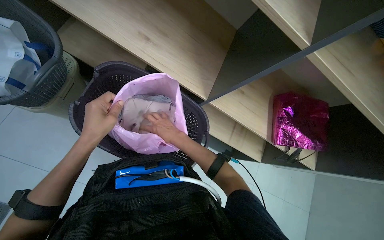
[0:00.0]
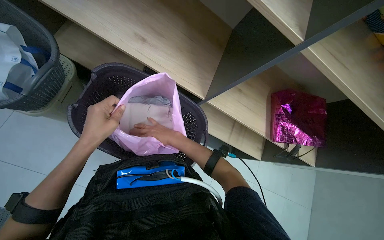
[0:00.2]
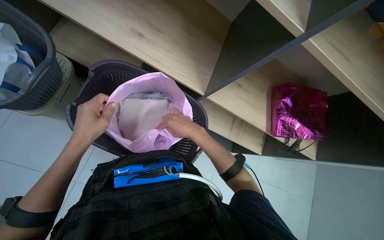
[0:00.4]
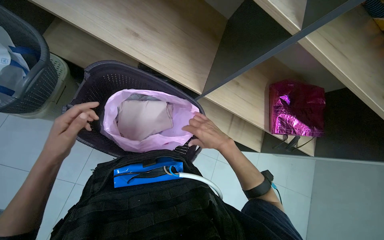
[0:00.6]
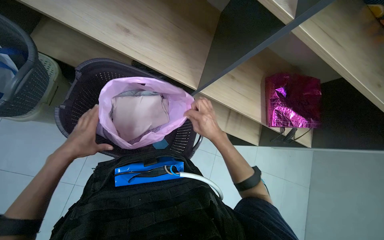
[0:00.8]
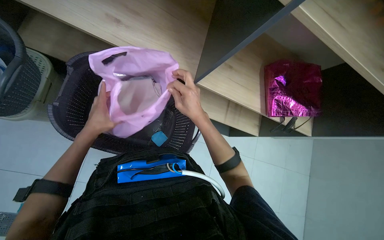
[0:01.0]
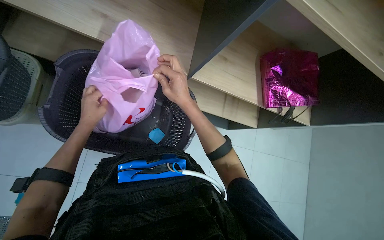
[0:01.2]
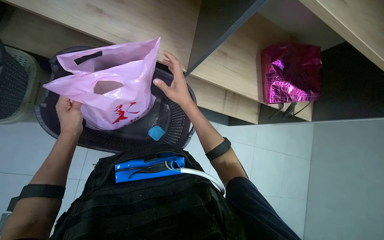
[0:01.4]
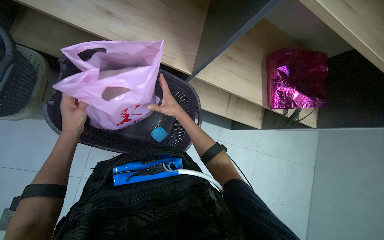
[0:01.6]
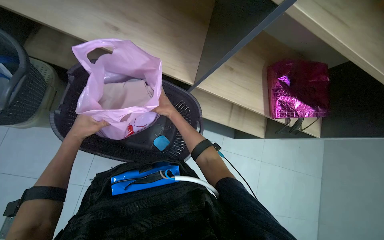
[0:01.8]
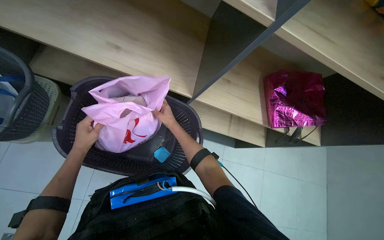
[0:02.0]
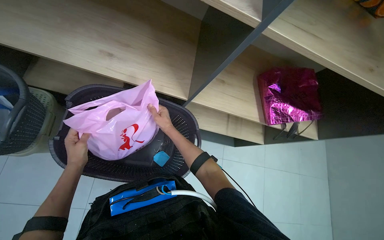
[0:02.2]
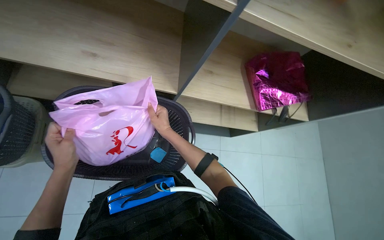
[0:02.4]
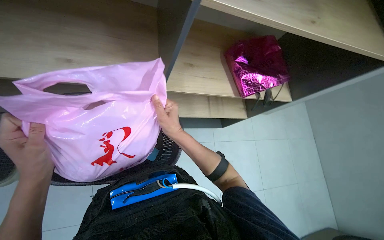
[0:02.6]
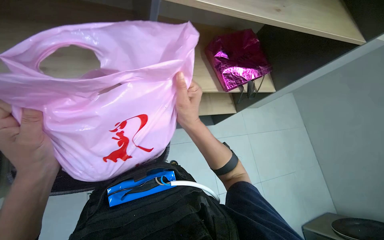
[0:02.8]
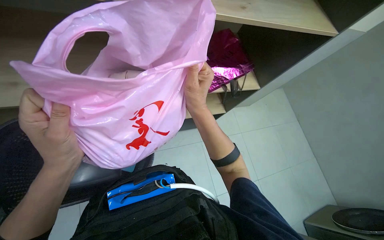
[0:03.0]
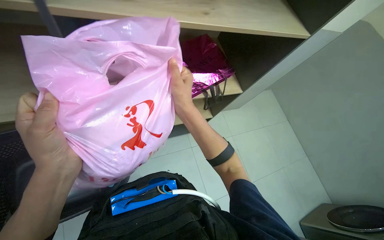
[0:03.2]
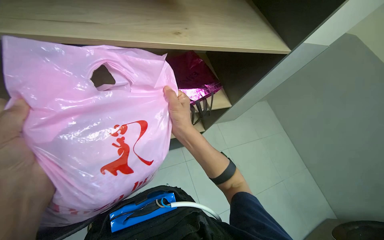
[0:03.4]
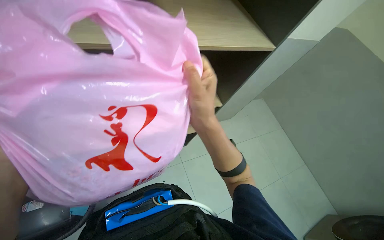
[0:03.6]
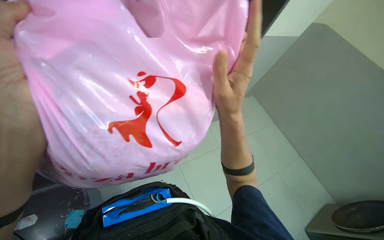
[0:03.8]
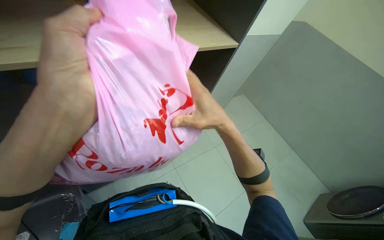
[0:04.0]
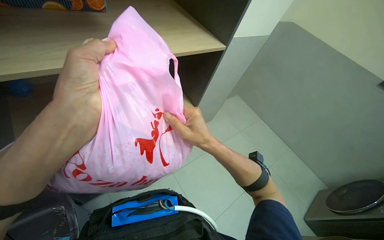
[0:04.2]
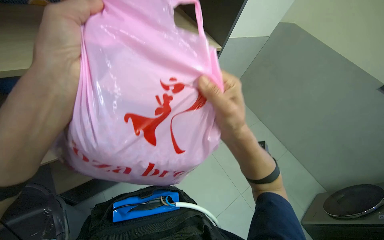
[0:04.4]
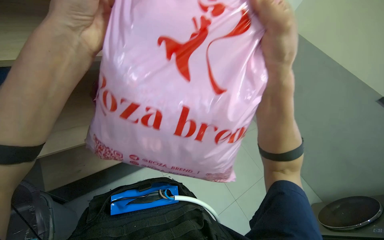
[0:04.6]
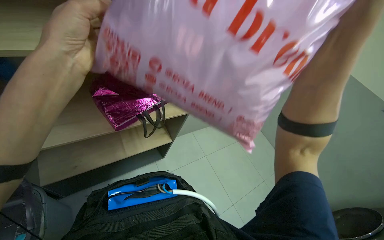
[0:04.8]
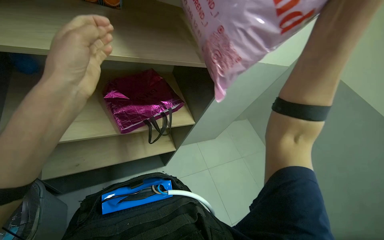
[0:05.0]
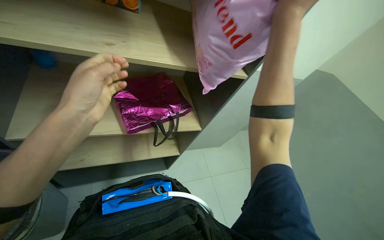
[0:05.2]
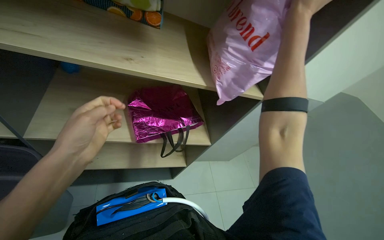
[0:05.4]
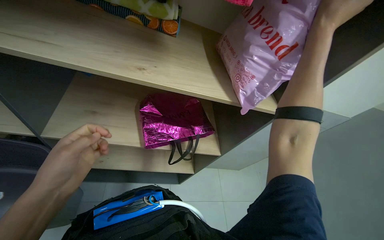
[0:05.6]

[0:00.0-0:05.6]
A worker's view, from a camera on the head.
Job: managing laundry.
The whole recording: Unloading and folding laundry into storage. The worker unloads clothes from the washing machine, folds multiple garments, and places them into a bag on a shelf.
0.0 to 1.4 s: The right hand travels to the right and back again, about 15 cm each way; the left hand shifts roughly 20 cm farther from the camera and to the left.
1.4 to 2.8 s: The right hand reaches roughly 20 cm farther from the camera, then returns; the left hand moves nearer to the camera and to the right, approximately 25 cm.
2.8 to 4.2 s: The view tilts about 15 degrees upward.
4.2 to 5.6 s: The wearer's head swings approximately 30 degrees to the left. The right hand goes some 35 cm up the picture; the left hand shifts some 20 cm down the picture and to the left.

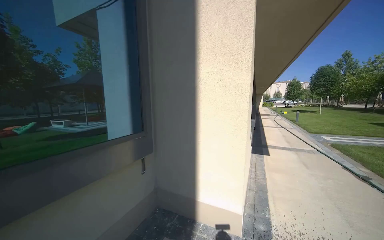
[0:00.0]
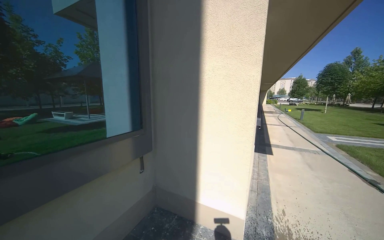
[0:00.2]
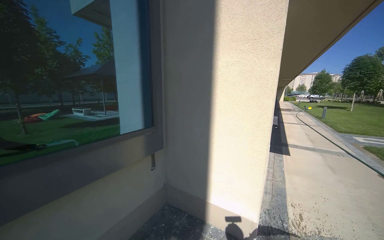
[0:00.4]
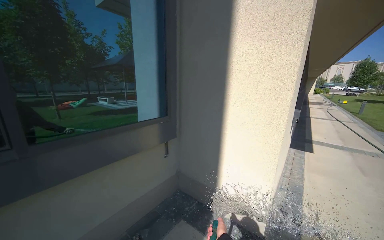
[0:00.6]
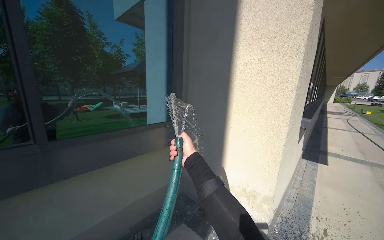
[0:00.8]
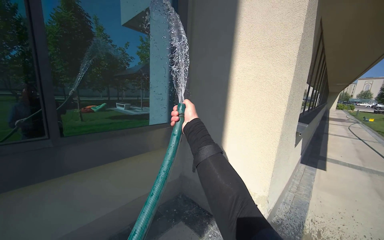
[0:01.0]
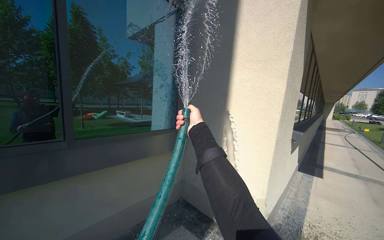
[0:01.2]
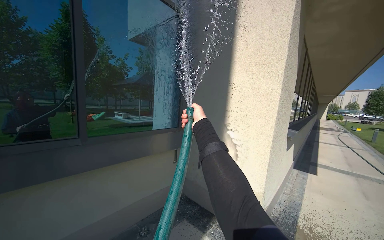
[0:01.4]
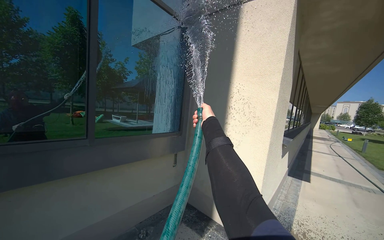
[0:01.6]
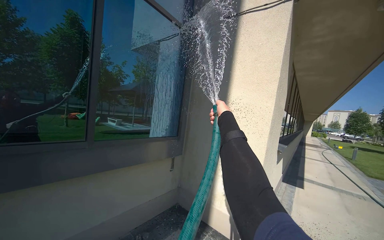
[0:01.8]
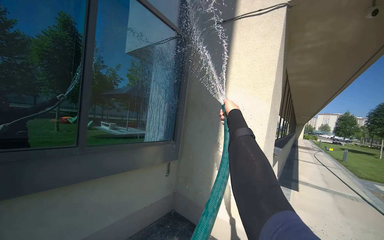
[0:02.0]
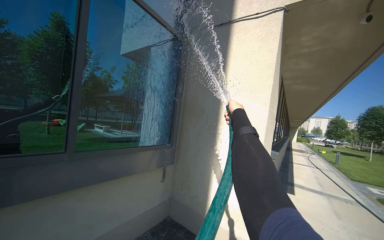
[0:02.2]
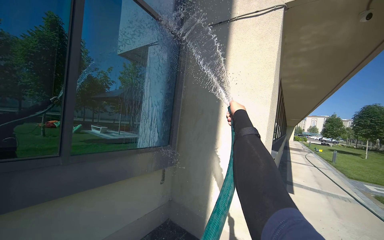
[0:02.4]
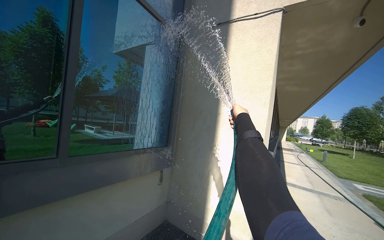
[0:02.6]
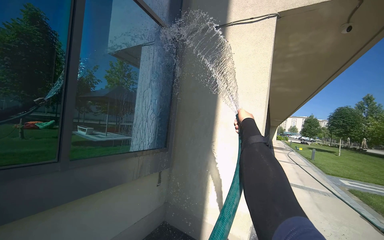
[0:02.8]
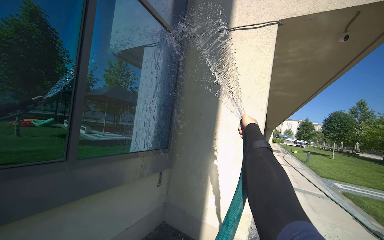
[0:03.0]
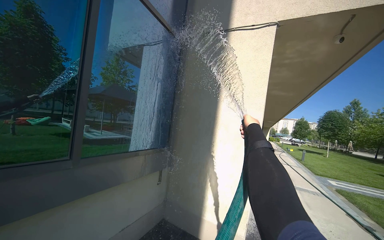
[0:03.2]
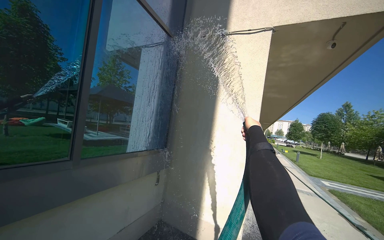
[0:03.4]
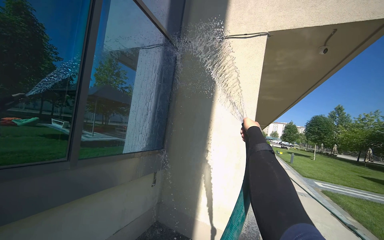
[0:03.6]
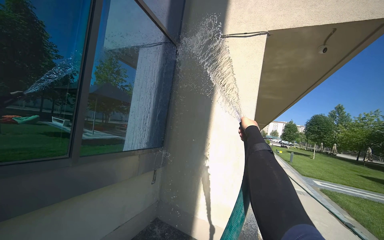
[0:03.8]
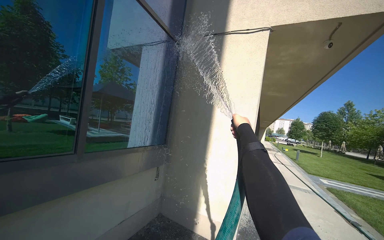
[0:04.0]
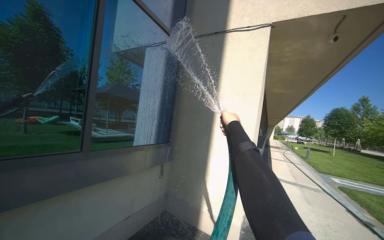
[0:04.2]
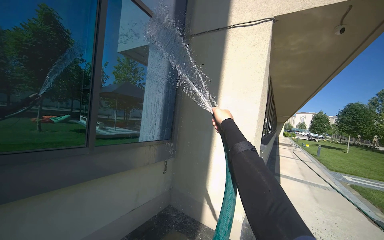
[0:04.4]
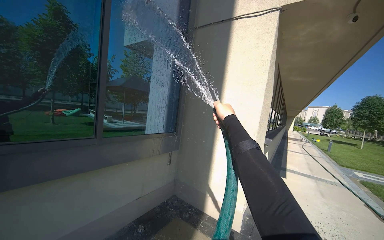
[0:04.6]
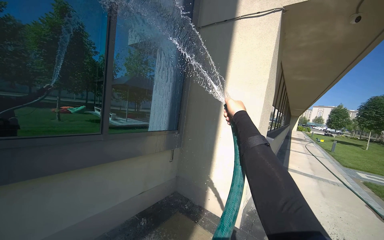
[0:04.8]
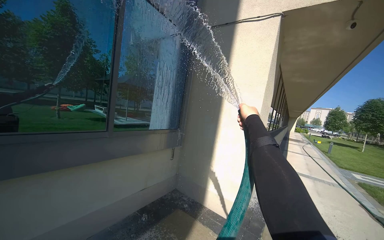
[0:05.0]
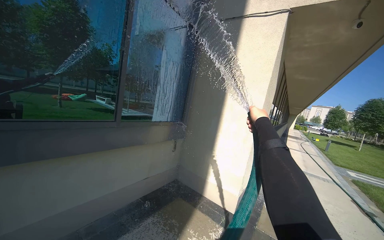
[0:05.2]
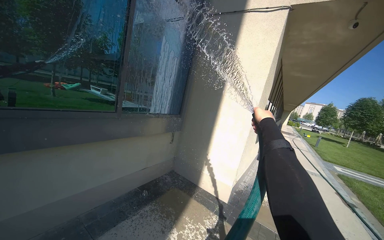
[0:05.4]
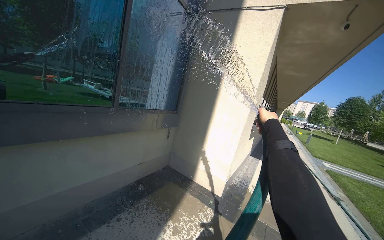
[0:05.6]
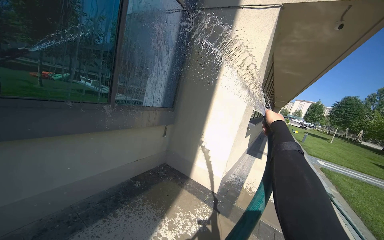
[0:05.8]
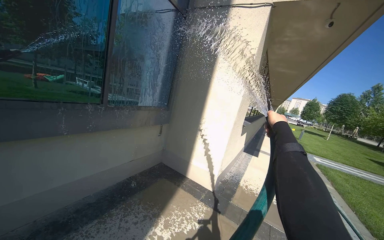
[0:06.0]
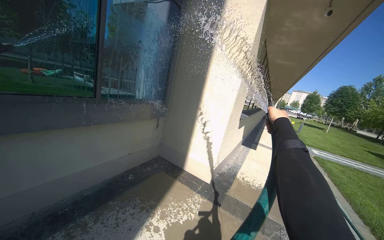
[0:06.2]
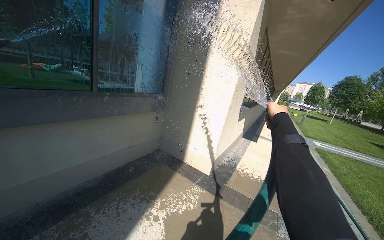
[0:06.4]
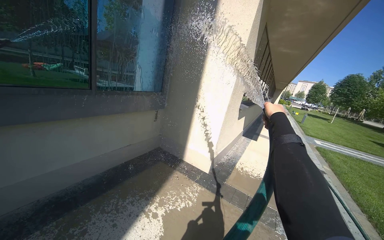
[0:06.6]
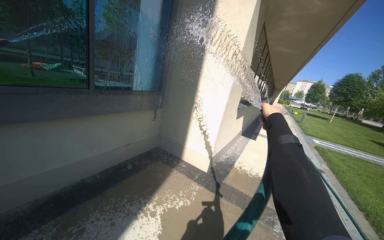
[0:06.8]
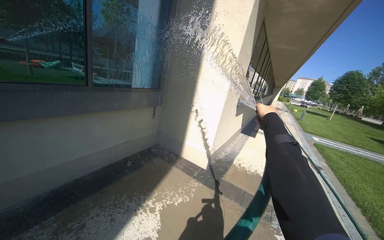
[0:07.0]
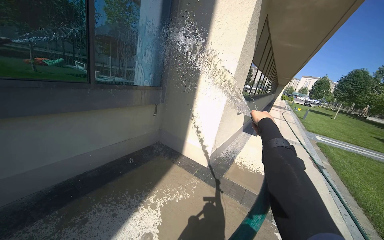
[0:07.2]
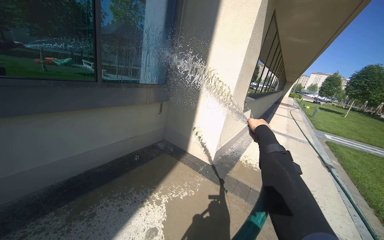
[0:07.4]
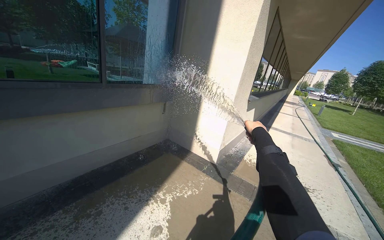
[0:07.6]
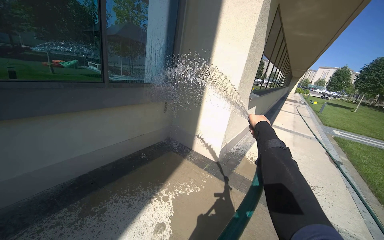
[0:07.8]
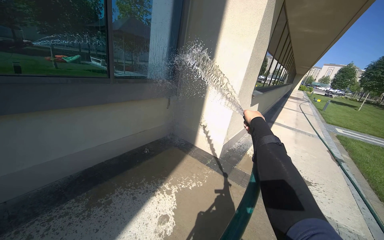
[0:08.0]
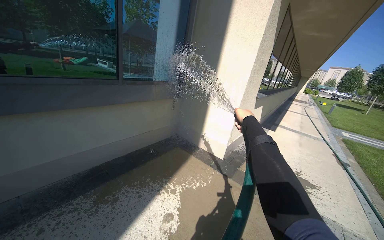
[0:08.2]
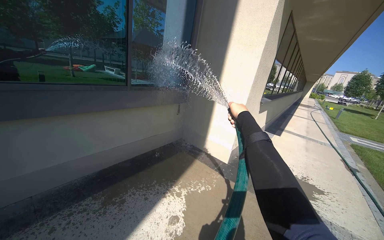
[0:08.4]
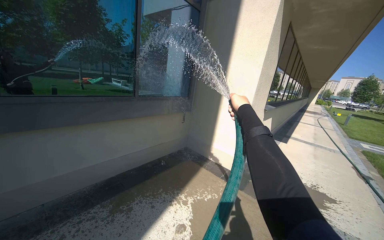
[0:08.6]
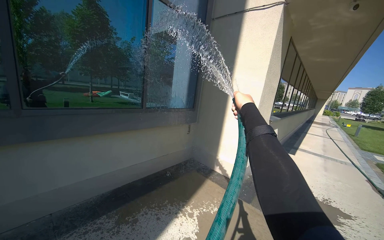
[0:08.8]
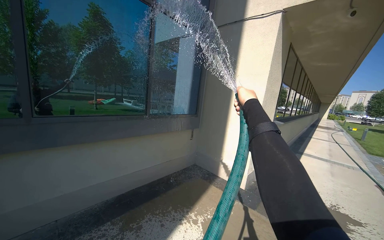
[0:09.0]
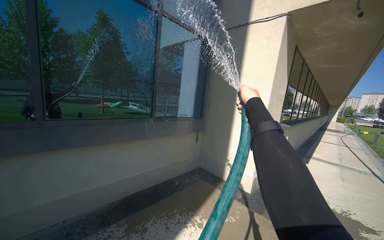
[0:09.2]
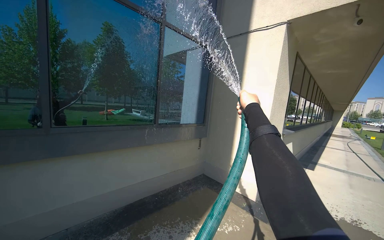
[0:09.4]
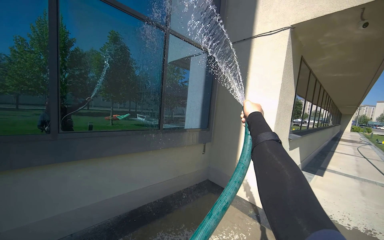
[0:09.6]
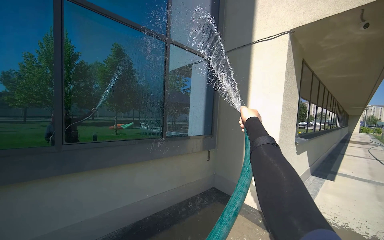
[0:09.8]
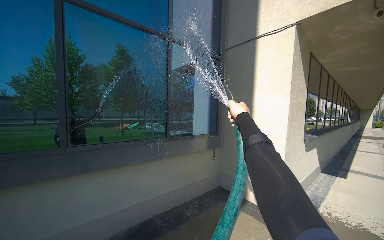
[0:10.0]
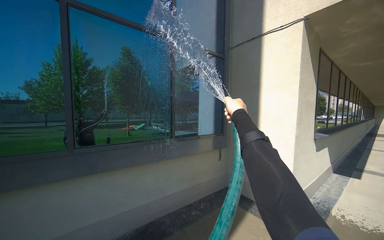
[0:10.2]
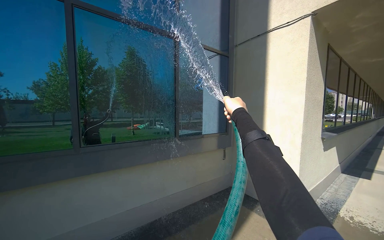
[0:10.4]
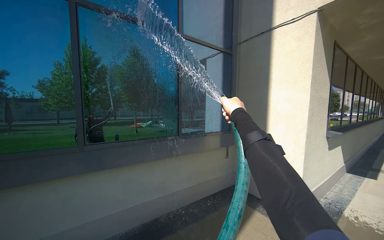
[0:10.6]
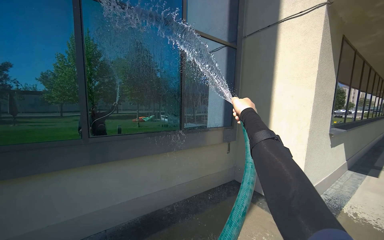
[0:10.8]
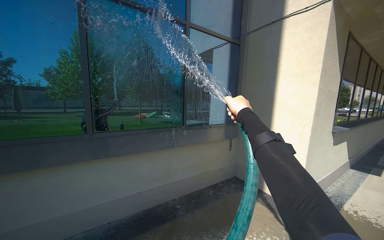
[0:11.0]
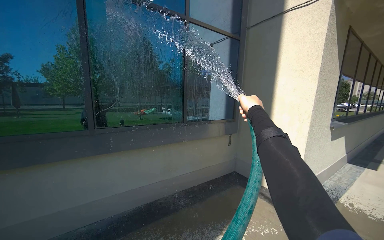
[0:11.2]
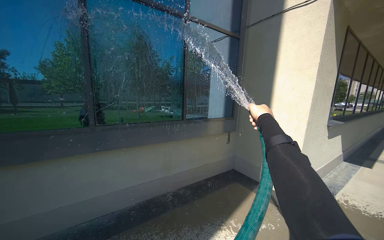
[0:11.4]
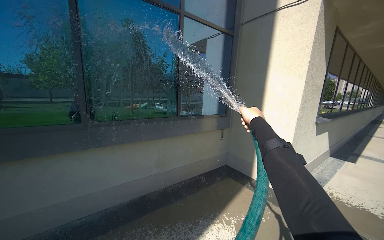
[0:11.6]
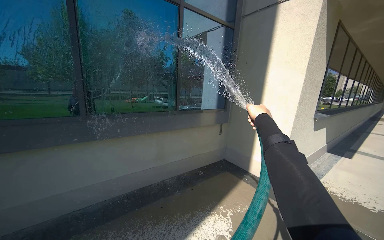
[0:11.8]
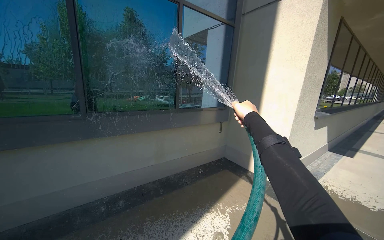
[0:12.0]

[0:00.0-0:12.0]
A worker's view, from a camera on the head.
Job: cleaning windows.
The whole recording: Rinsing building windows. The worker sprays water from a hose onto the building windows.
0.0 to 1.6 s: The wearer looks roughly 15 degrees further to the left.
4.4 to 6.0 s: The right hand travels to the right by roughly 15 cm.
7.6 to 9.0 s: The right hand goes about 40 cm nearer to the camera and to the left.
9.0 to 10.4 s: The right hand heads to the left, covering some 10 cm.

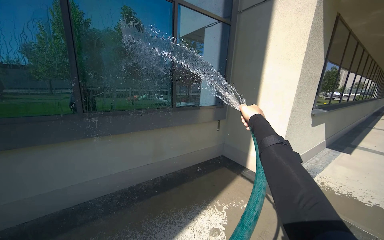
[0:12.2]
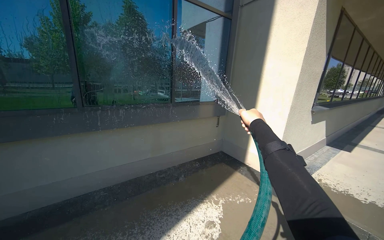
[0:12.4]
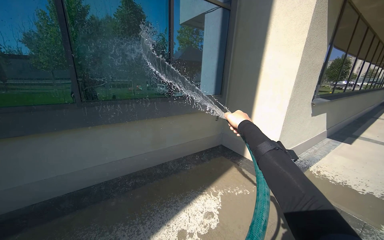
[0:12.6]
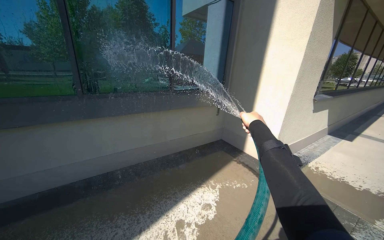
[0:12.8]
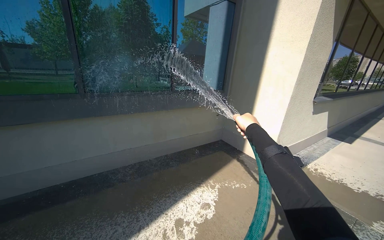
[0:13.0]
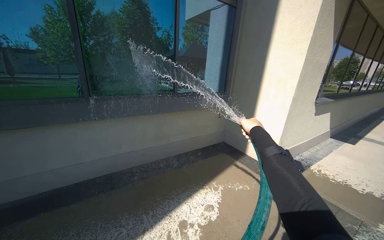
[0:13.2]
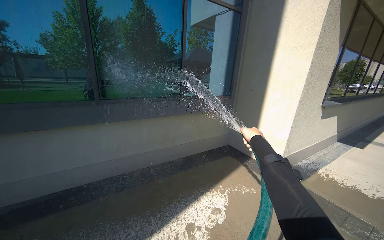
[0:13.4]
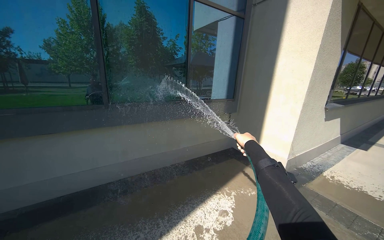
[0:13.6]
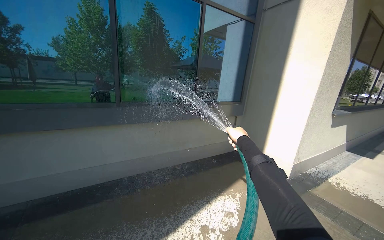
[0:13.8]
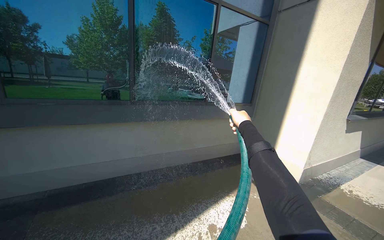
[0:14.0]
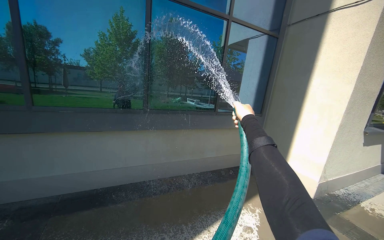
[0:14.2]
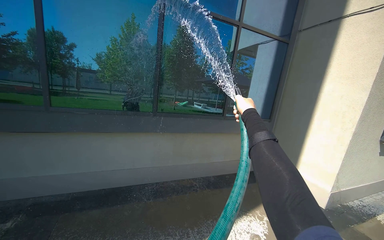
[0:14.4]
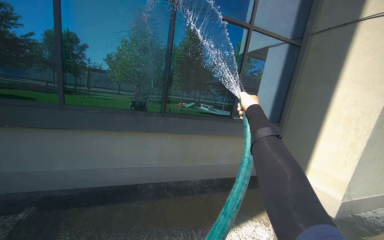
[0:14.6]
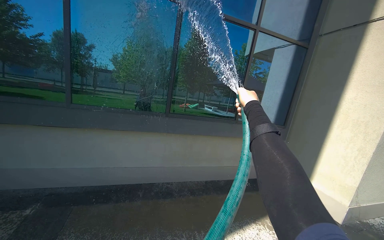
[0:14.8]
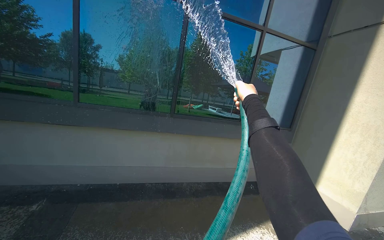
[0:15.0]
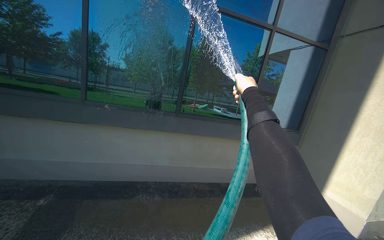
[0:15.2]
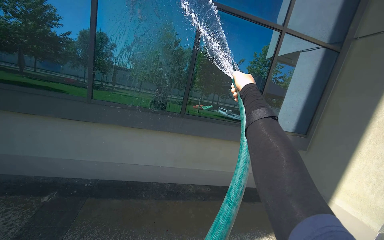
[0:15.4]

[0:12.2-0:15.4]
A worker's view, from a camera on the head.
Job: cleaning windows.
The whole recording: Rinsing building windows. The worker sprays water from a hose onto the building windows.
12.2 to 13.8 s: The right hand moves down the picture, some 15 cm.
13.8 to 15.4 s: The wearer's head swings some 20 degrees to the left. The right hand is displaced up the picture by about 30 cm.
